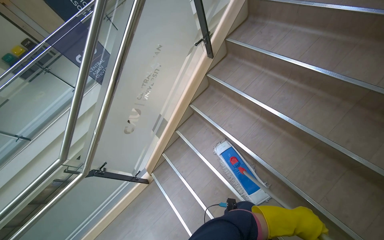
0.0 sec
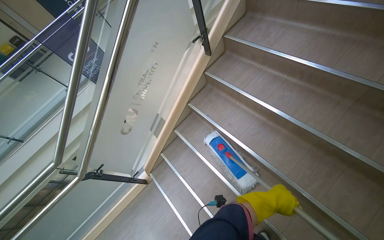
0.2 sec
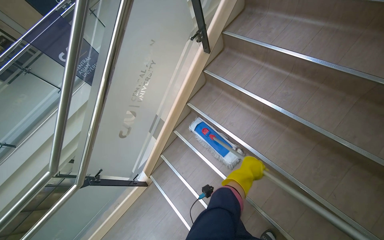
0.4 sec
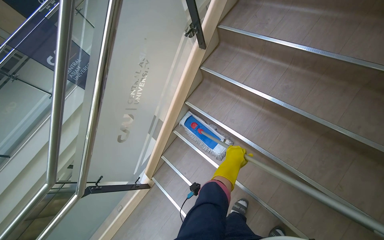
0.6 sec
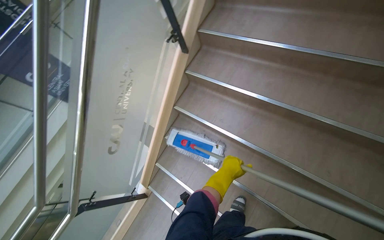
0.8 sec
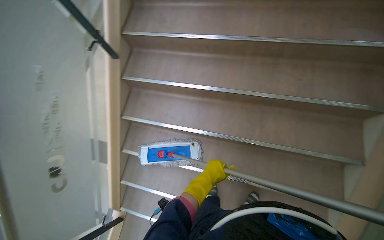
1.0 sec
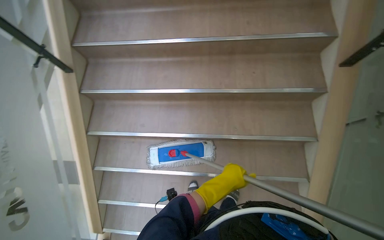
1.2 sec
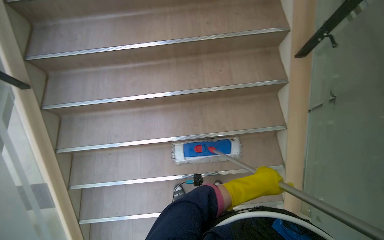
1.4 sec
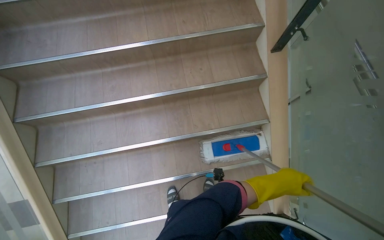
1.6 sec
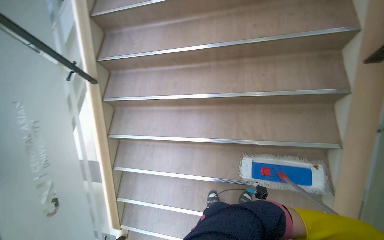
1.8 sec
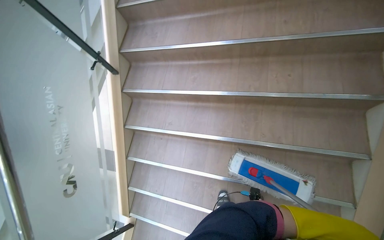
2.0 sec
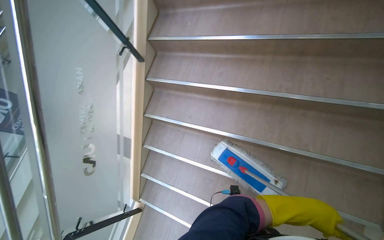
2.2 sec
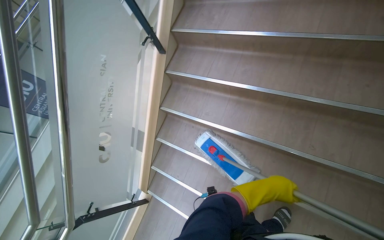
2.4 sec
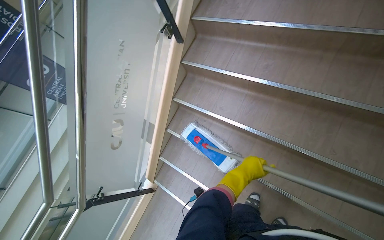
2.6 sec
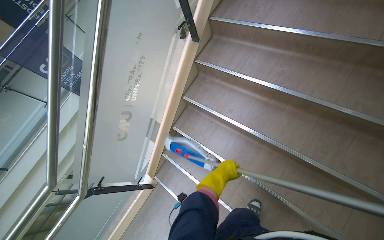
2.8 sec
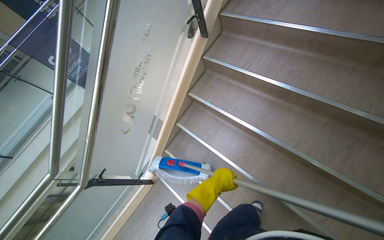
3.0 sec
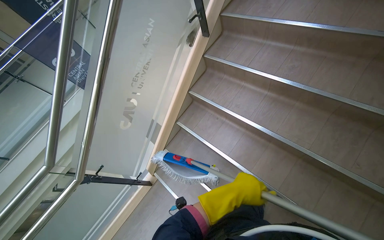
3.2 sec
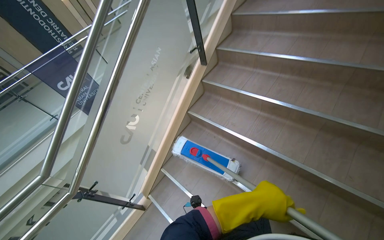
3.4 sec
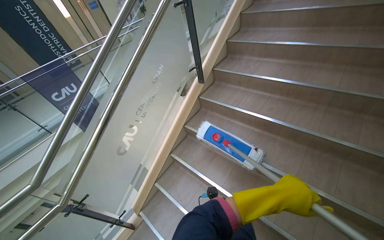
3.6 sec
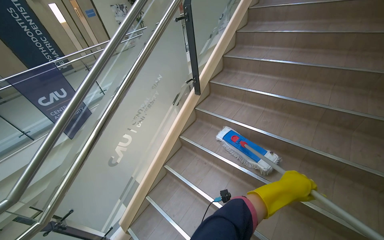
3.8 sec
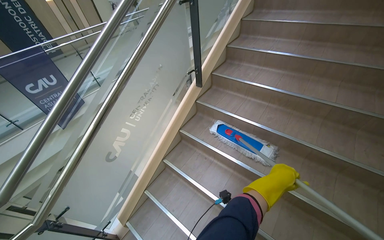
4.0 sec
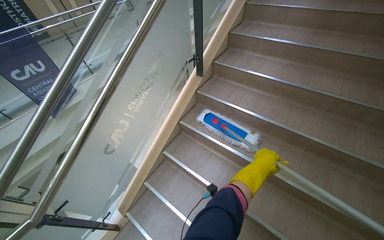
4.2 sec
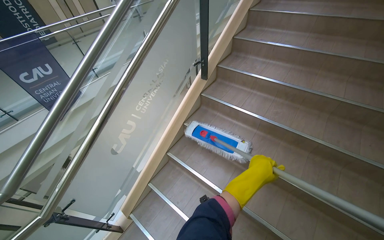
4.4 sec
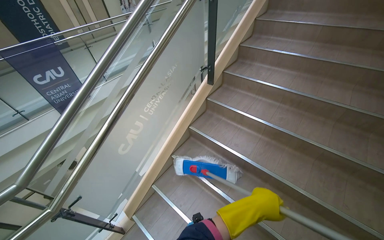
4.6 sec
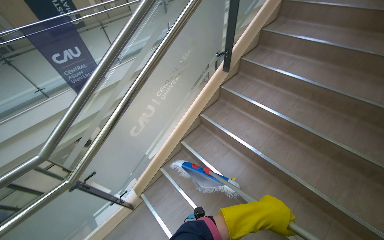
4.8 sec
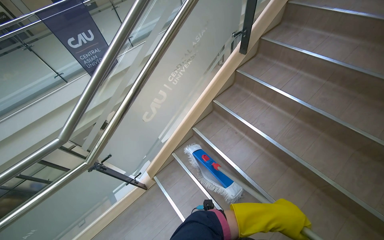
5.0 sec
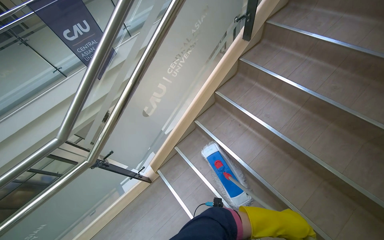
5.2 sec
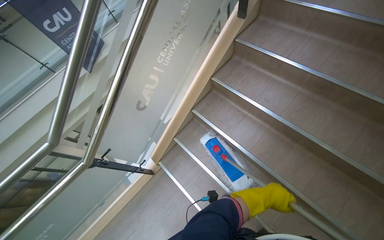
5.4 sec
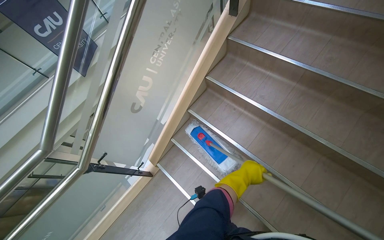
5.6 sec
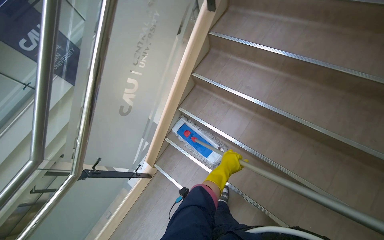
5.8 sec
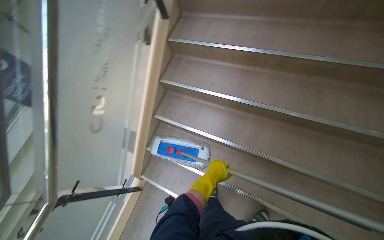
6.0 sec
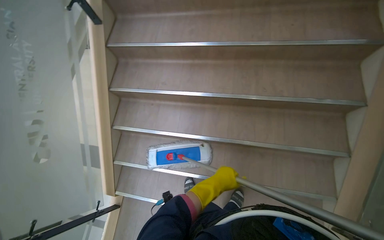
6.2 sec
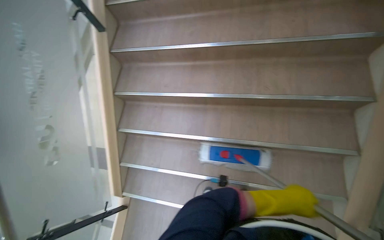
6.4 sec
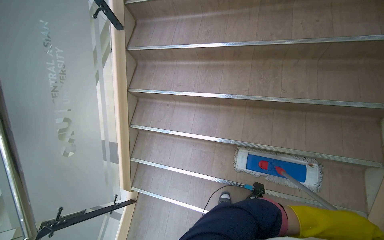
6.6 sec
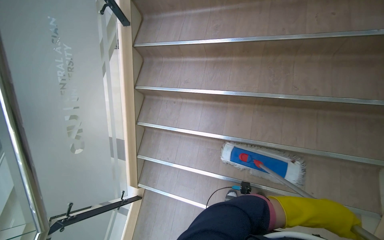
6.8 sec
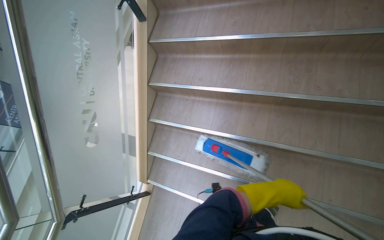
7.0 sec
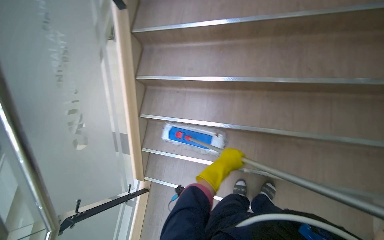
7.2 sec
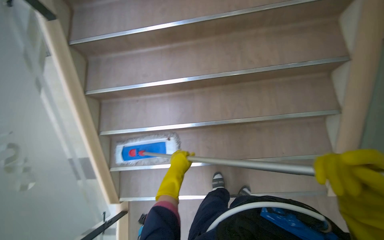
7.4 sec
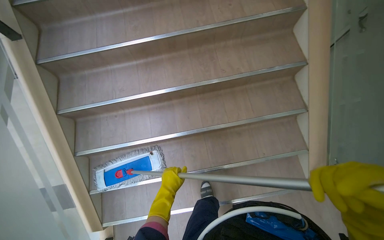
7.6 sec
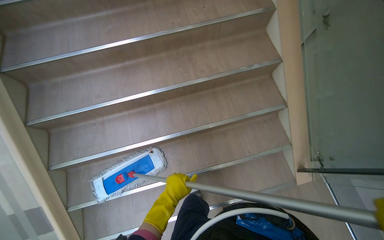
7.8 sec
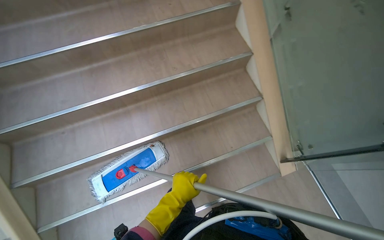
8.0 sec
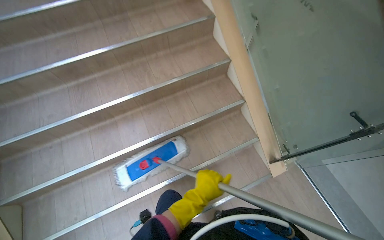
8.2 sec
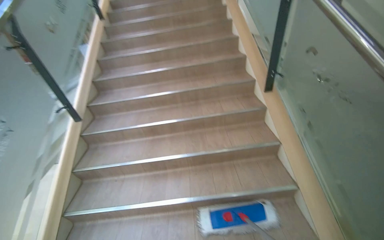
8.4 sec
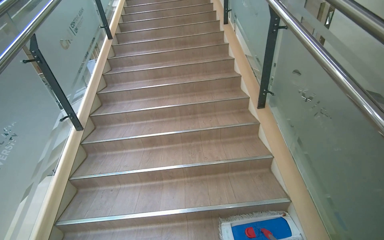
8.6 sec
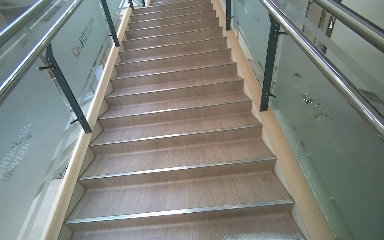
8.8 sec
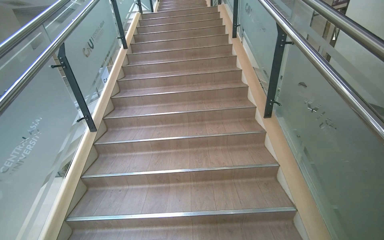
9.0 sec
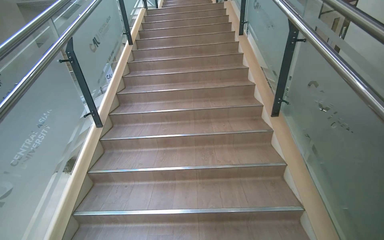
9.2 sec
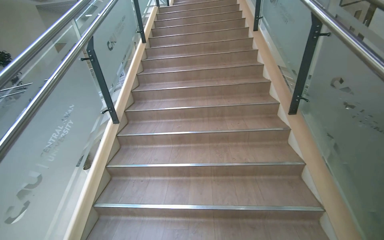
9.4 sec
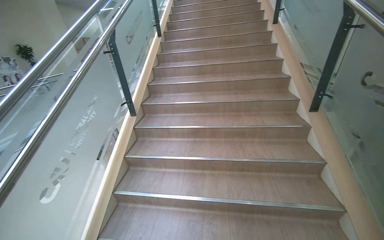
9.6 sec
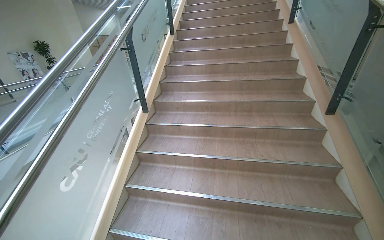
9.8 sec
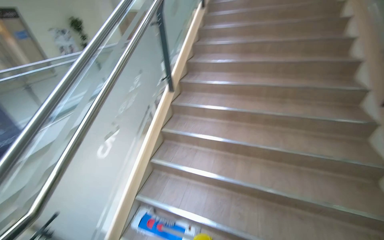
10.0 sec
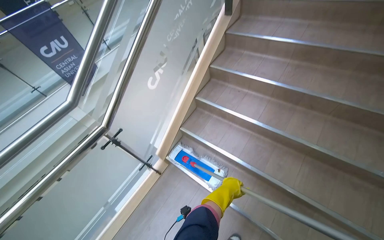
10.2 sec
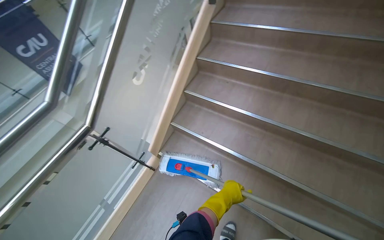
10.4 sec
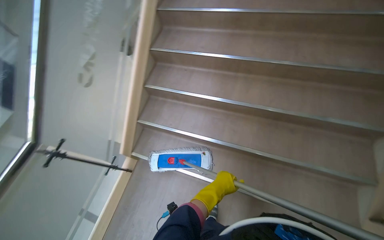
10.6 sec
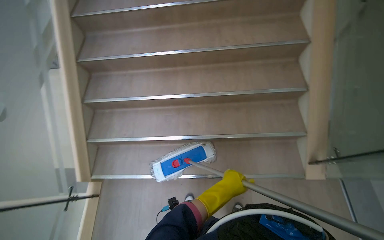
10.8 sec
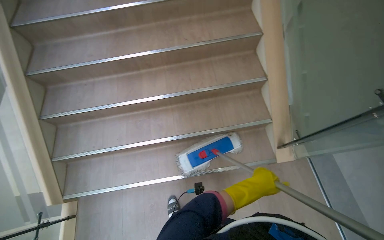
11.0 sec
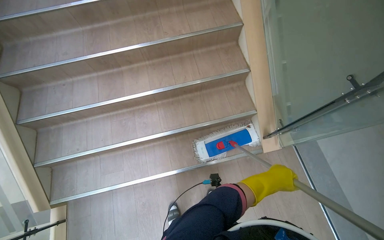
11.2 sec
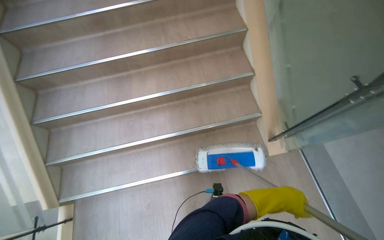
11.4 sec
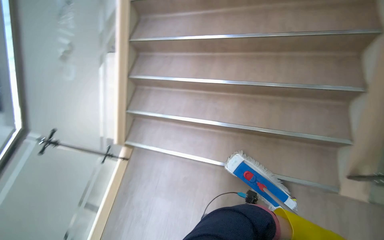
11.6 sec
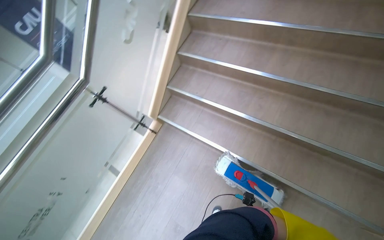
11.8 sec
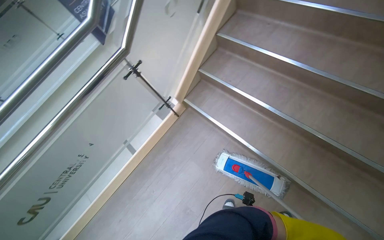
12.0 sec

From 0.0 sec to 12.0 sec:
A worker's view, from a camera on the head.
Job: mopping floor.
The whole recording: Mopping stairs. The worker mops the stairs, moving the mop head across each step.
From 0.0 sec to 1.6 sec: The wearer looks roughly 65 degrees further to the right.
From 1.6 sec to 3.0 sec: The head turns to the left by about 50 degrees.
From 3.0 sec to 4.4 sec: The wearer looks some 20 degrees further upward.
From 4.4 sec to 6.0 sec: The wearer looks roughly 15 degrees further downward.
From 7.6 sec to 9.0 sec: The wearer looks approximately 20 degrees further upward.
From 9.0 sec to 10.4 sec: The wearer looks roughly 35 degrees further to the left. The view tips downward by about 35 degrees.
From 10.4 sec to 12.0 sec: The view tips downward by approximately 20 degrees.

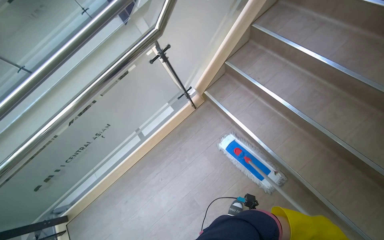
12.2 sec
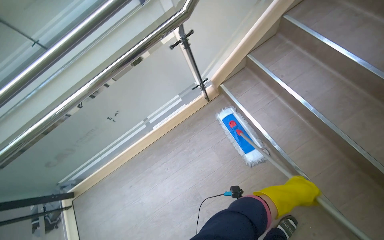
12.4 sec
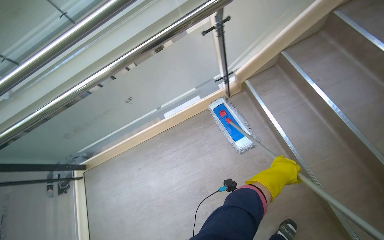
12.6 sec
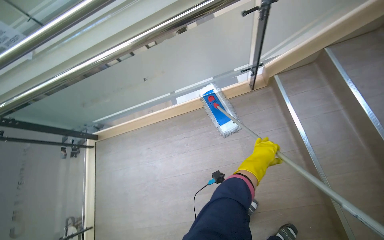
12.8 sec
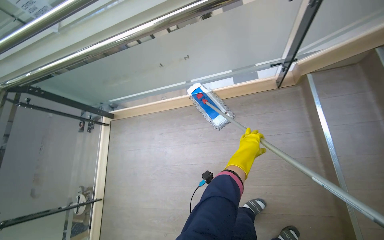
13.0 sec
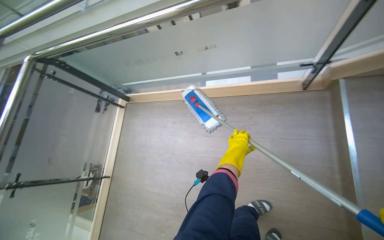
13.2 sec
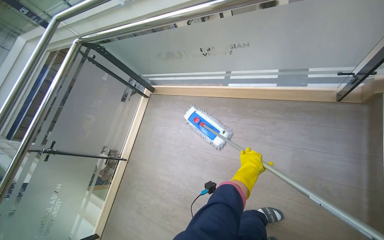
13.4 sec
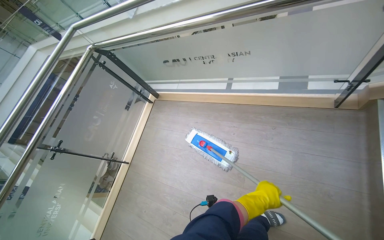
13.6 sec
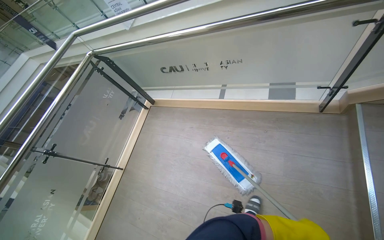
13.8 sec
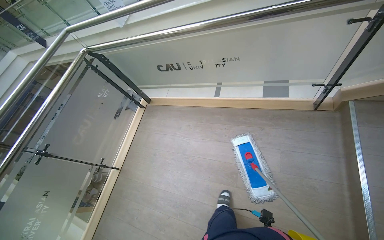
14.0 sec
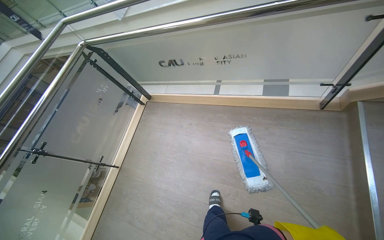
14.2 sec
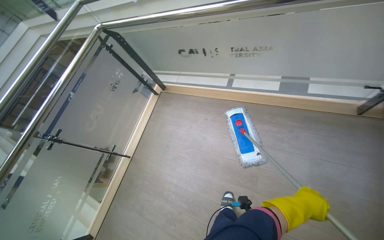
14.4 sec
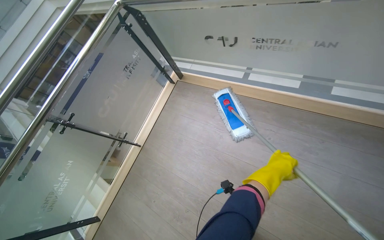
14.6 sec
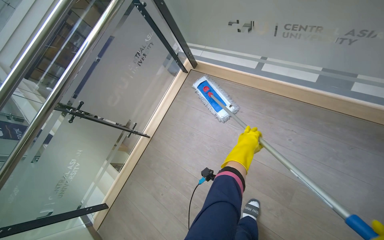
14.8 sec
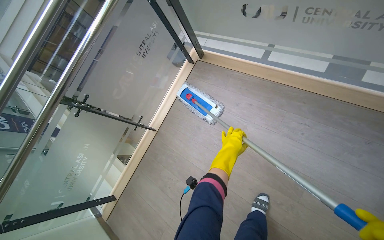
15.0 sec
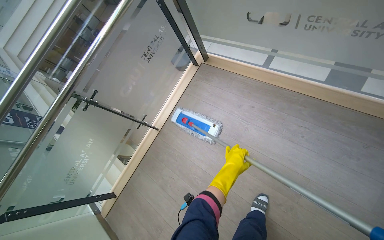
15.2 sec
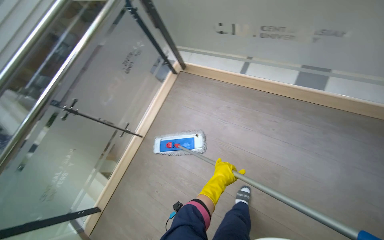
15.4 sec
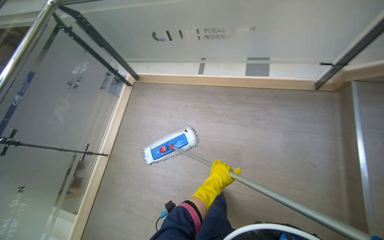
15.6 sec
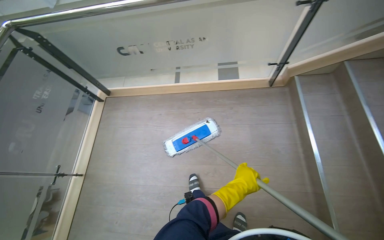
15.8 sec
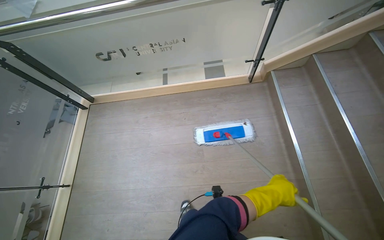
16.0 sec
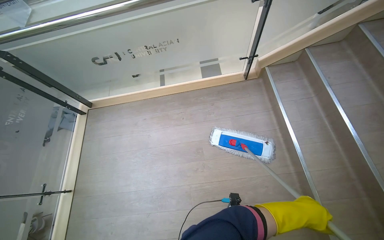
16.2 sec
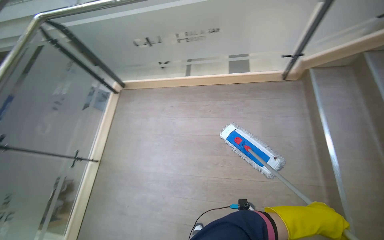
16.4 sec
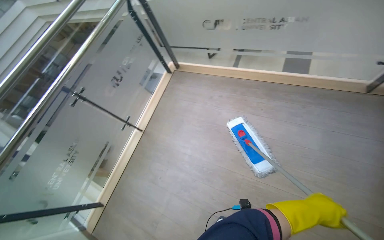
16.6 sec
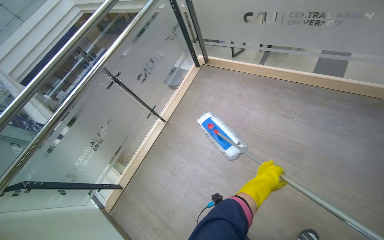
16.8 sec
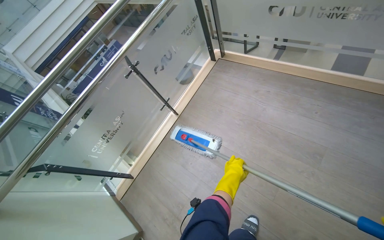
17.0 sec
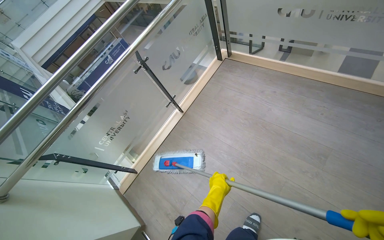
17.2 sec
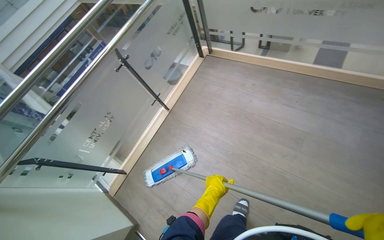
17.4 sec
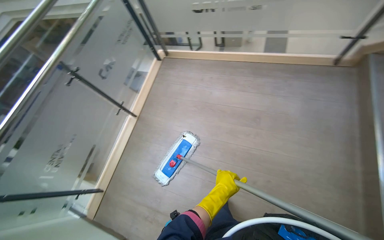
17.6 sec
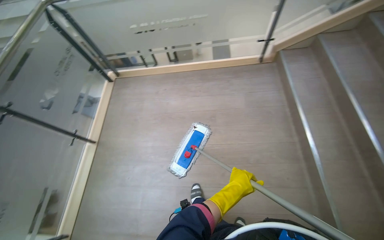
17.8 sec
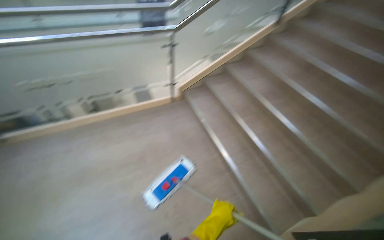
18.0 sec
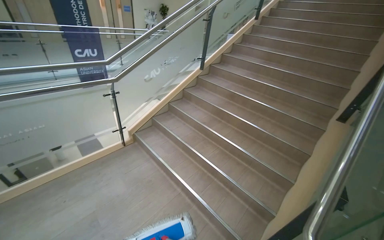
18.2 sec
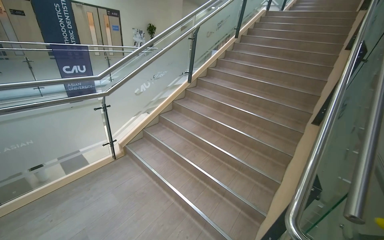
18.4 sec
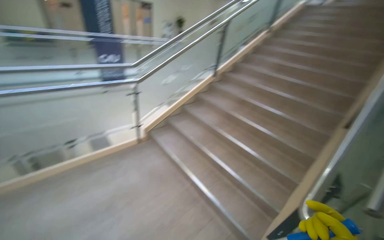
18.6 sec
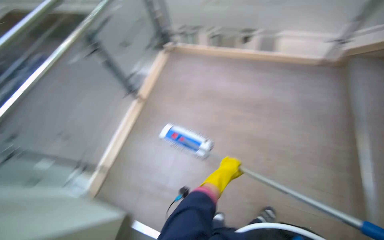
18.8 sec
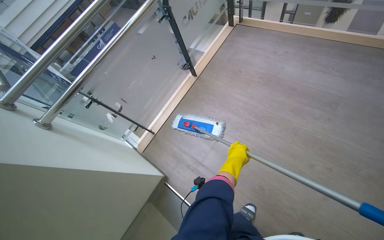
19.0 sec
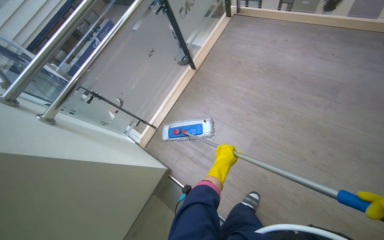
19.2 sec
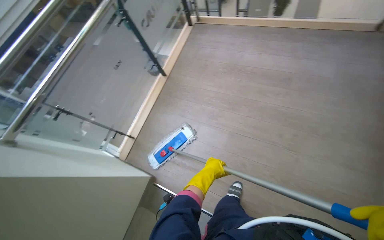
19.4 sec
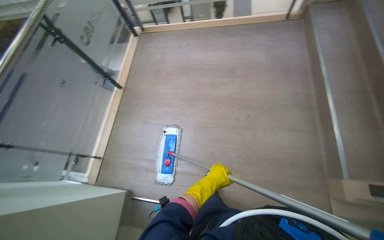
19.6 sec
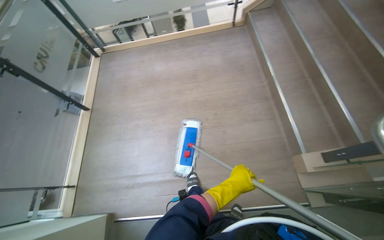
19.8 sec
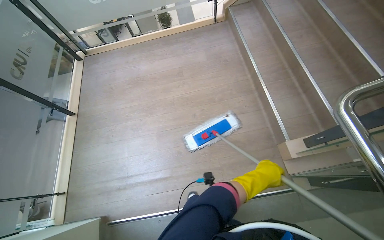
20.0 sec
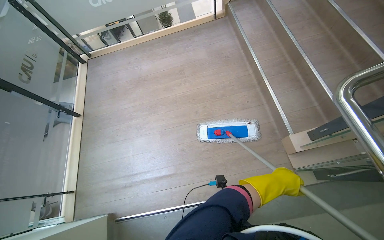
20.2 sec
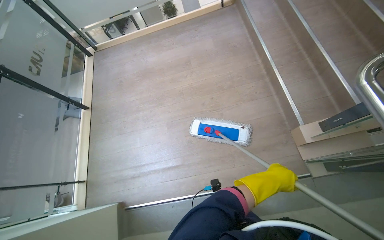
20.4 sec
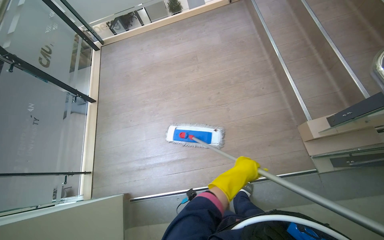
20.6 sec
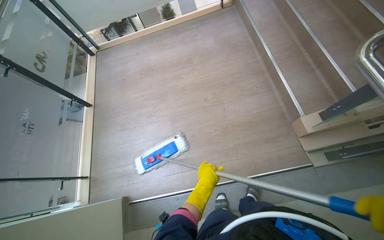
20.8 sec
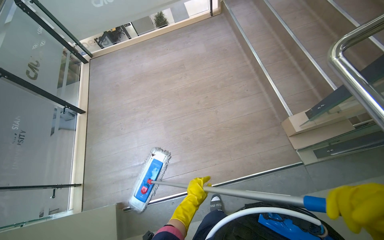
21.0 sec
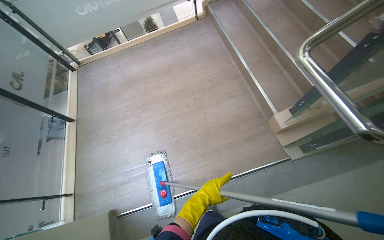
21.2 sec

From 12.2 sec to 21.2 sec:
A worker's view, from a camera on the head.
Job: mopping floor.
The whole recording: Mopping stairs. The worker mops the stairs, moving the mop head across each step.
From 12.2 sec to 13.8 sec: The wearer's head swings approximately 50 degrees to the left.
From 13.8 sec to 15.2 sec: The head travels about 50 cm. The view tips downward by approximately 15 degrees.
From 16.6 sec to 18.2 sec: The wearer moves approximately 40 cm. The head turns to the right by approximately 75 degrees. The view tilts some 30 degrees upward.
From 19.8 sec to 21.2 sec: The left hand moves down the picture, roughly 25 cm.
